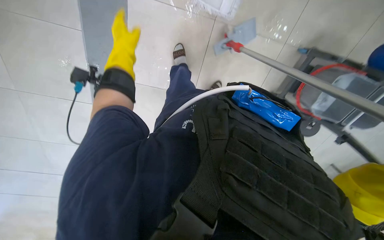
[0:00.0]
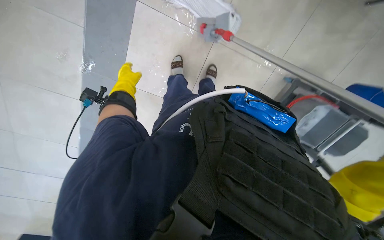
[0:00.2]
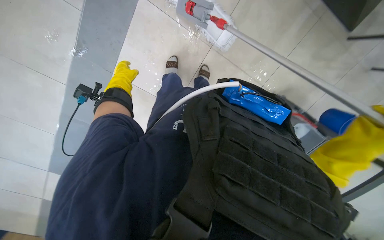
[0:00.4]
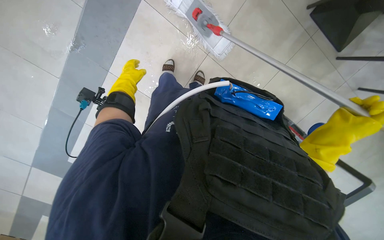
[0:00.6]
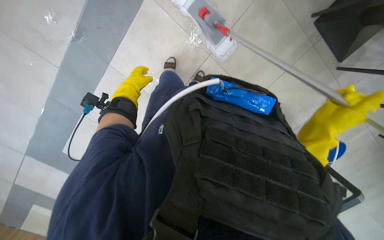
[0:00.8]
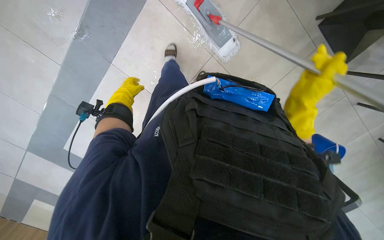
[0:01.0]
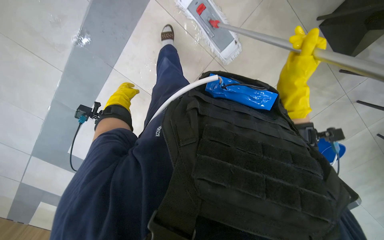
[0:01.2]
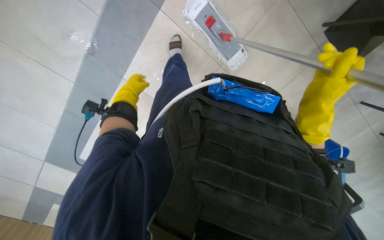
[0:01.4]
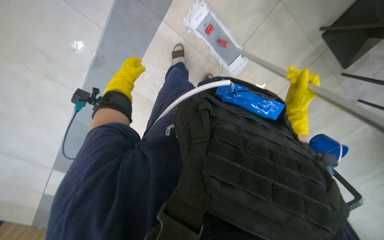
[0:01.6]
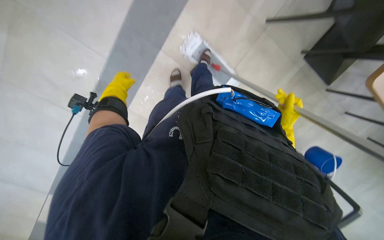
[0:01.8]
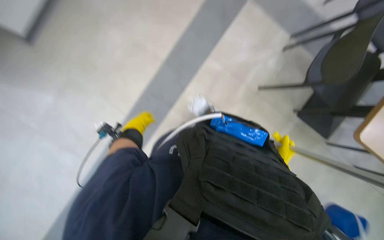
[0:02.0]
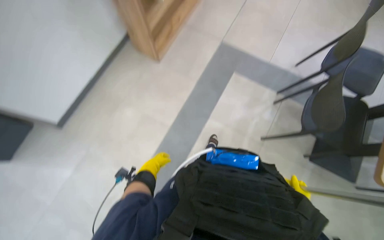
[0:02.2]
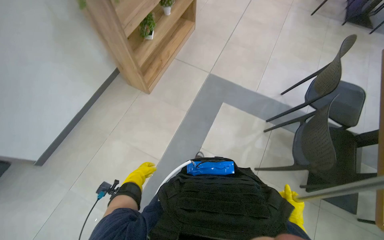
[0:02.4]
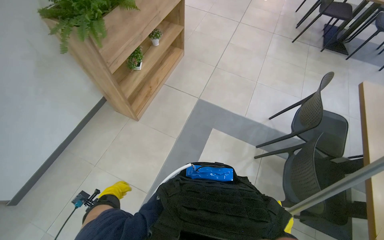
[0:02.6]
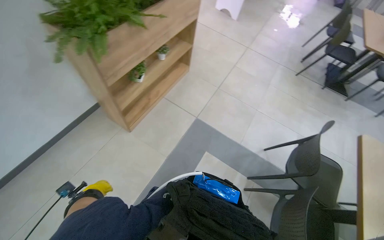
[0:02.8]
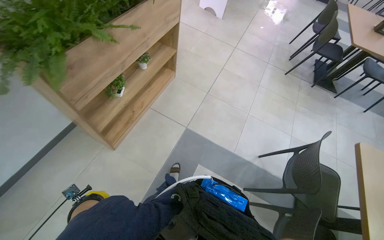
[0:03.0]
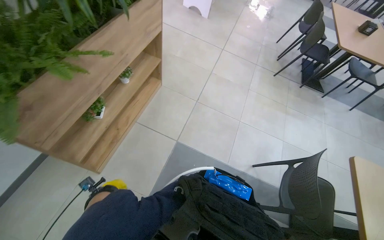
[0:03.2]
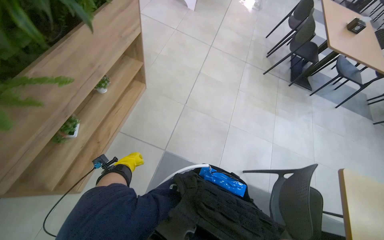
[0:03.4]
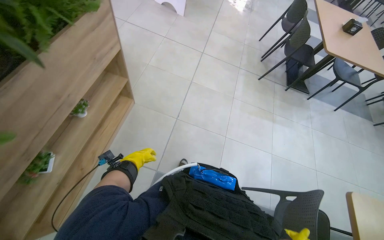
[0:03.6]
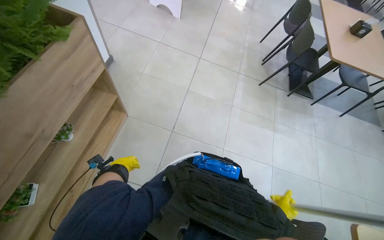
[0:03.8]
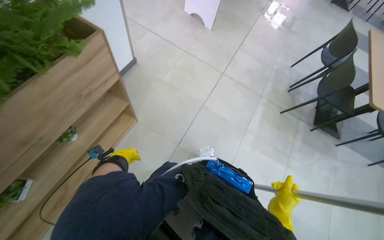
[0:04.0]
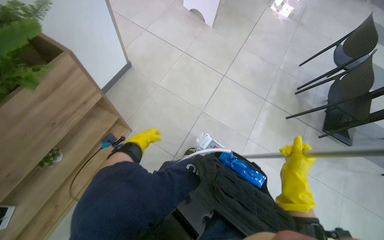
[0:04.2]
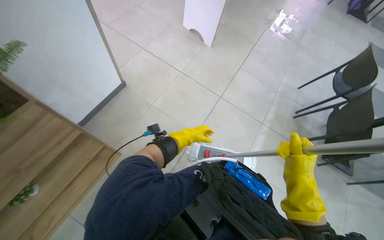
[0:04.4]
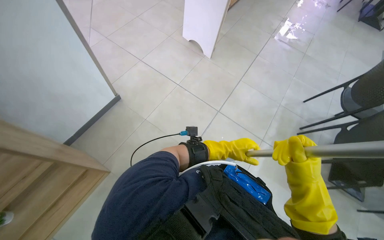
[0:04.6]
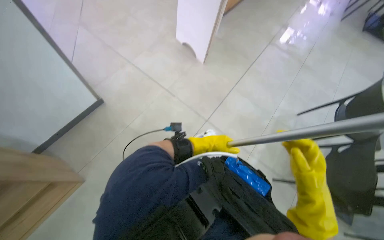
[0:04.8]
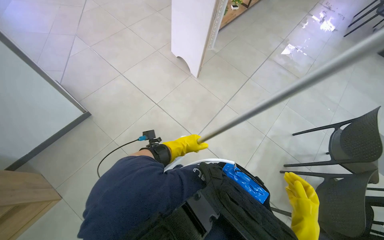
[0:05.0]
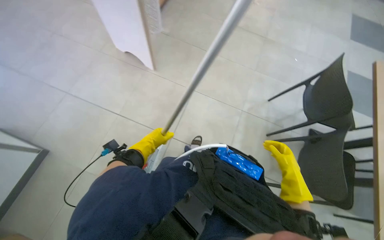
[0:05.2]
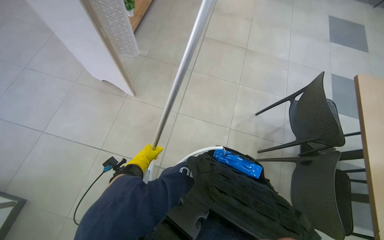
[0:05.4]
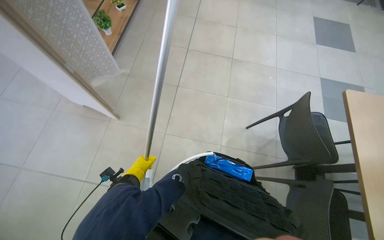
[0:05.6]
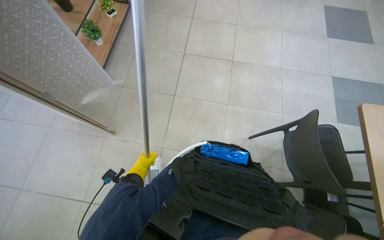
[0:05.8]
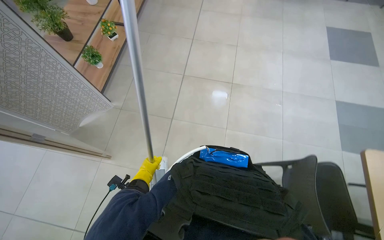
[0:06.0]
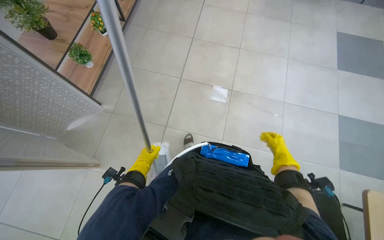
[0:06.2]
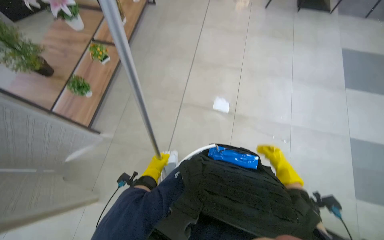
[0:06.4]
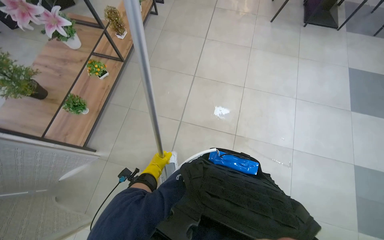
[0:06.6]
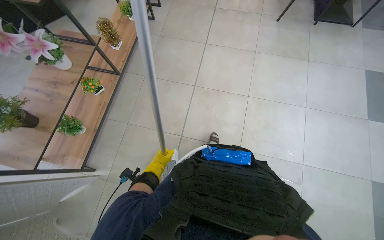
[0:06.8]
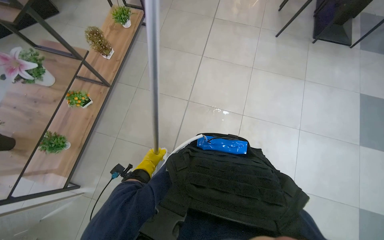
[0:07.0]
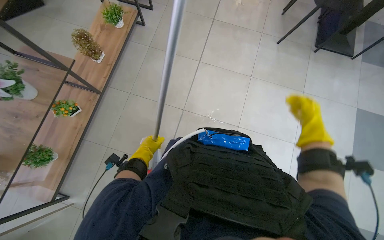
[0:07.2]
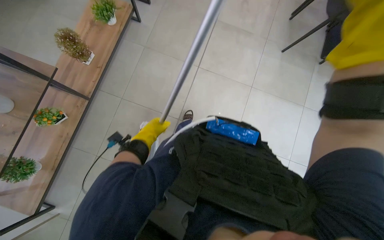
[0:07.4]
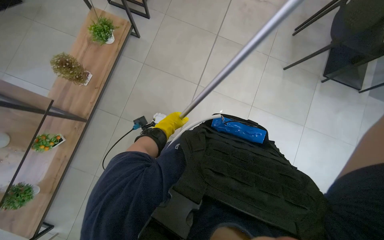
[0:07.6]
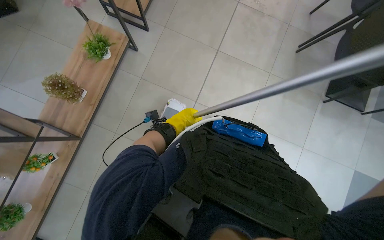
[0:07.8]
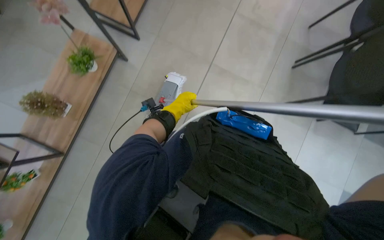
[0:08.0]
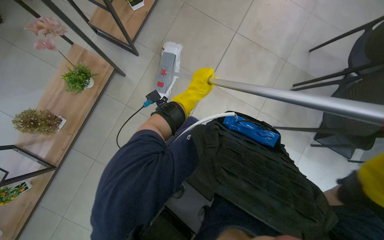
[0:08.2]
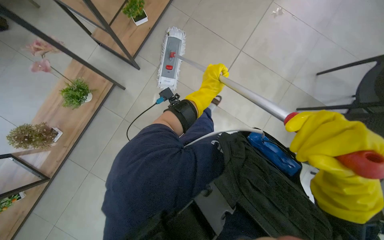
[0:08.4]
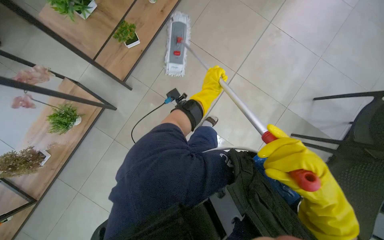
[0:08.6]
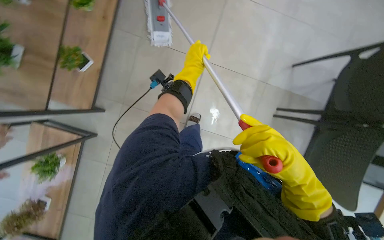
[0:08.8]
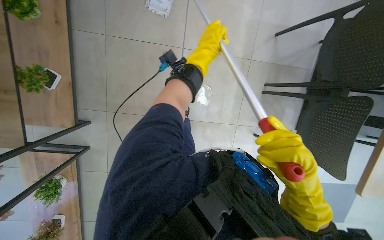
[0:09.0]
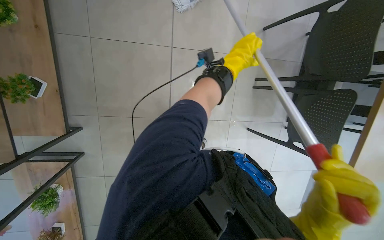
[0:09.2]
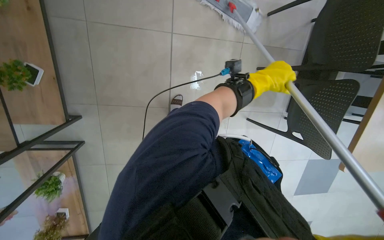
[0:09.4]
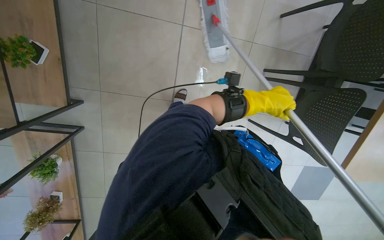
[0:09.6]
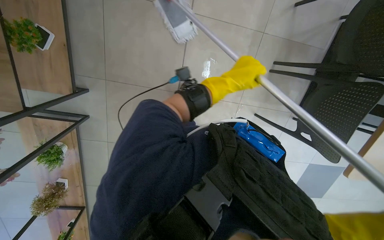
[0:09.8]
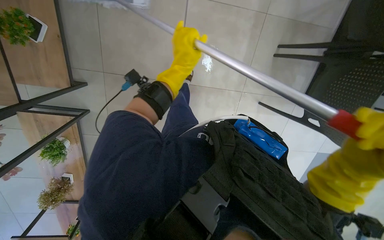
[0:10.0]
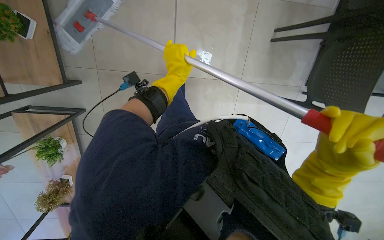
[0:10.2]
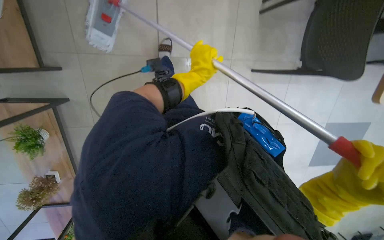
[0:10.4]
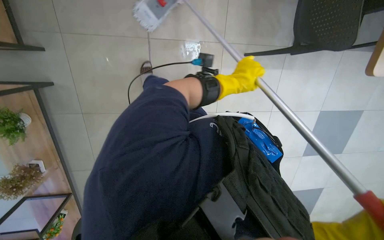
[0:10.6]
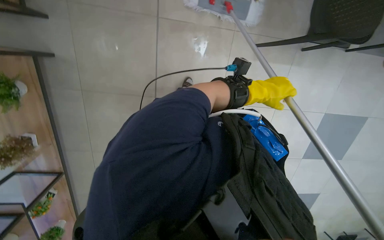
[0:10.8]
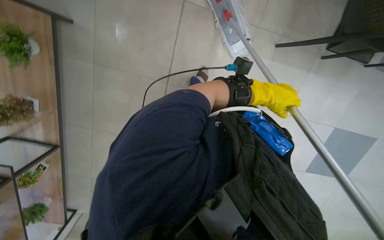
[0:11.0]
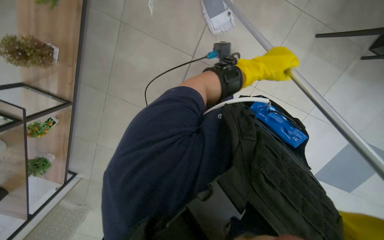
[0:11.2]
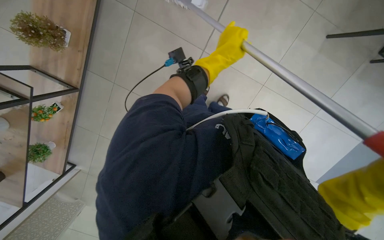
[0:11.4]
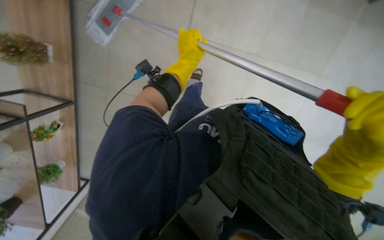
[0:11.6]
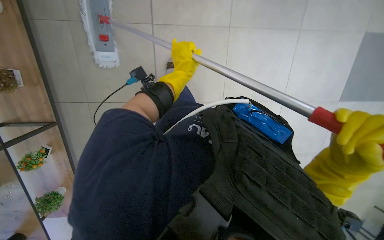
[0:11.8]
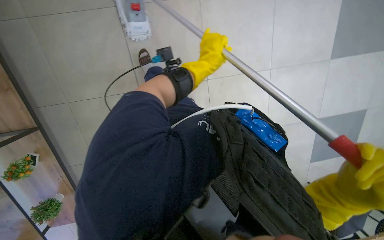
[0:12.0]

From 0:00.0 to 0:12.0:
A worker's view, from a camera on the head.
Job: mopping floor.
The whole recording: Mopping the floor. The worker mops the floor with a mop, periodically dipping it into a bucket on a cleaning cart.
From 0:00.0 to 0:01.6: The view tilts roughly 20 degrees upward.
From 0:01.6 to 0:03.0: The view tilts roughly 60 degrees upward.
From 0:03.0 to 0:04.4: The camera is carried approximately 1 m.
From 0:04.4 to 0:06.0: The wearer moves approximately 90 cm.
From 0:06.0 to 0:07.6: The head travels approximately 1 m.
From 0:07.6 to 0:09.0: The head travels roughly 50 cm.
From 0:09.0 to 0:10.4: The camera pitches downward, by about 15 degrees. The left hand moves left and right over some 30 cm, changing direction 2 times.
From 0:10.4 to 0:12.0: The head travels approximately 60 cm.

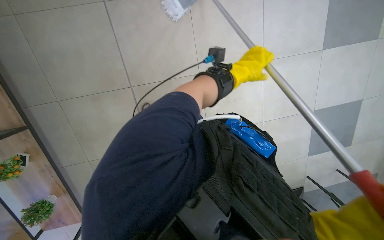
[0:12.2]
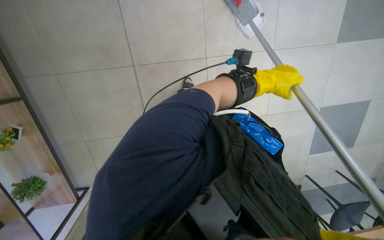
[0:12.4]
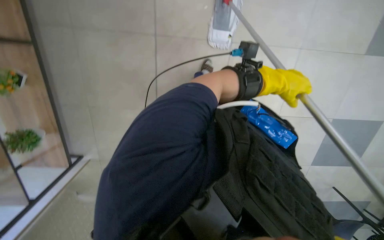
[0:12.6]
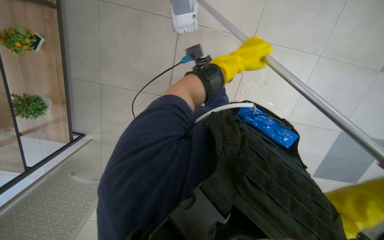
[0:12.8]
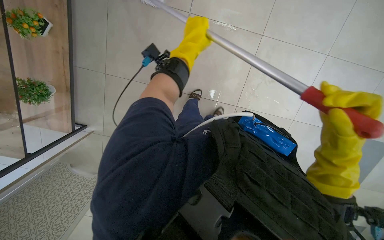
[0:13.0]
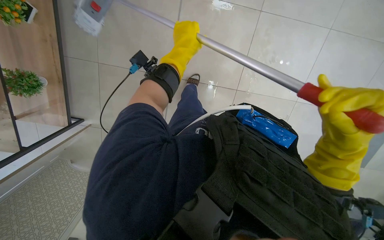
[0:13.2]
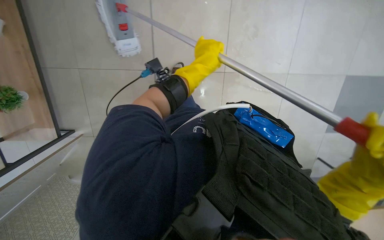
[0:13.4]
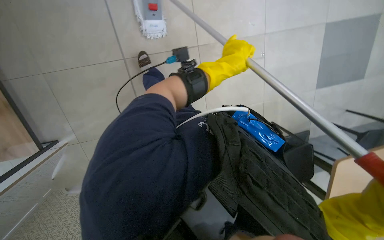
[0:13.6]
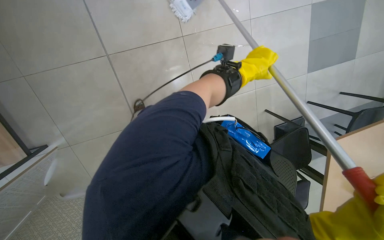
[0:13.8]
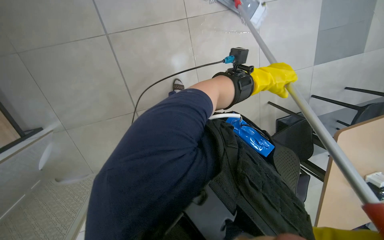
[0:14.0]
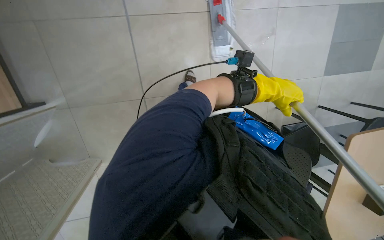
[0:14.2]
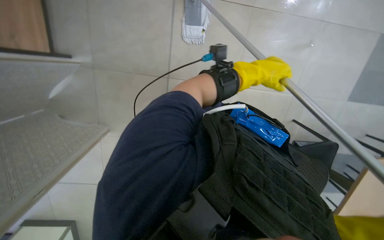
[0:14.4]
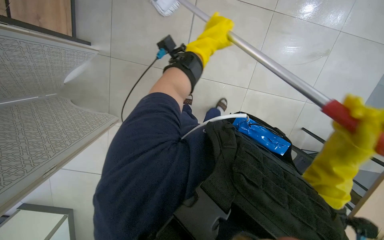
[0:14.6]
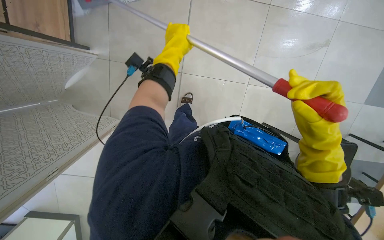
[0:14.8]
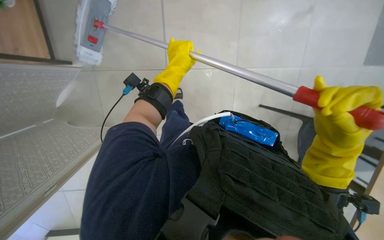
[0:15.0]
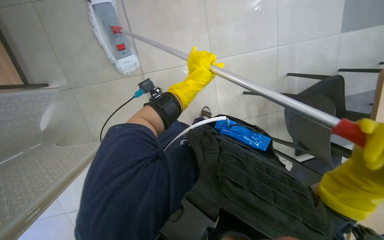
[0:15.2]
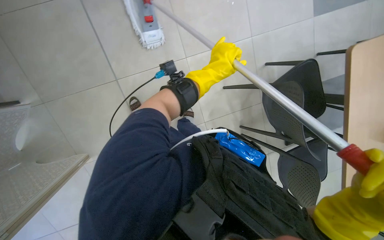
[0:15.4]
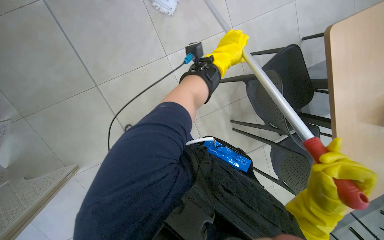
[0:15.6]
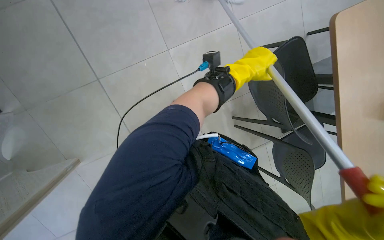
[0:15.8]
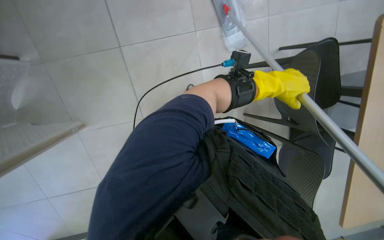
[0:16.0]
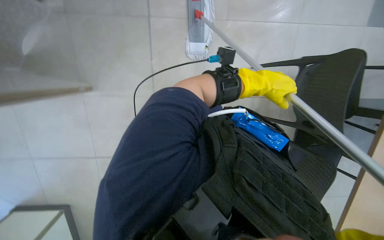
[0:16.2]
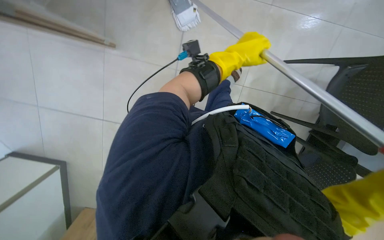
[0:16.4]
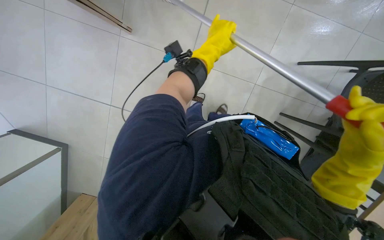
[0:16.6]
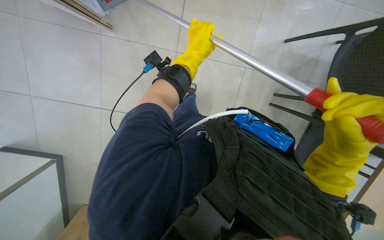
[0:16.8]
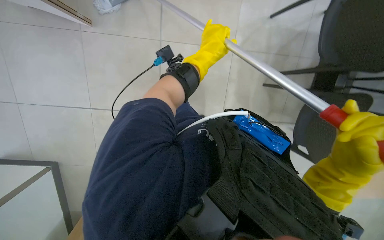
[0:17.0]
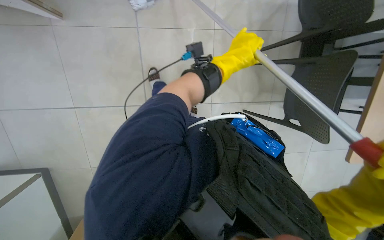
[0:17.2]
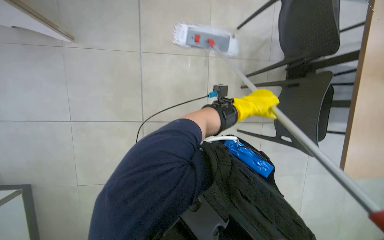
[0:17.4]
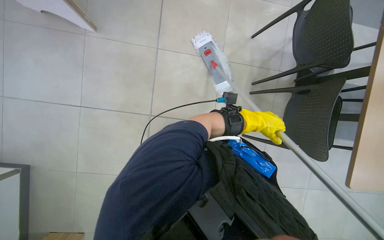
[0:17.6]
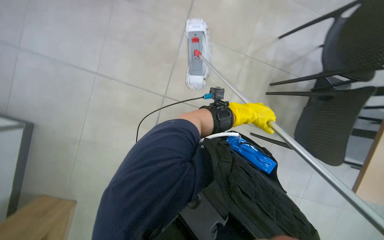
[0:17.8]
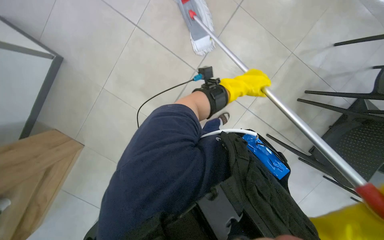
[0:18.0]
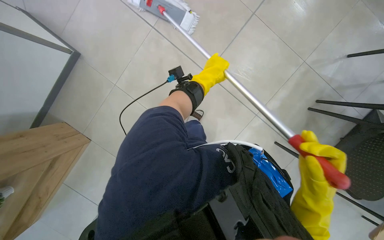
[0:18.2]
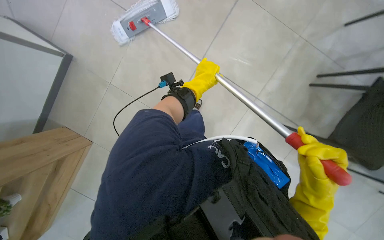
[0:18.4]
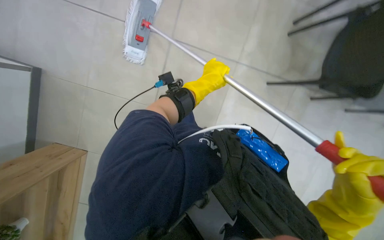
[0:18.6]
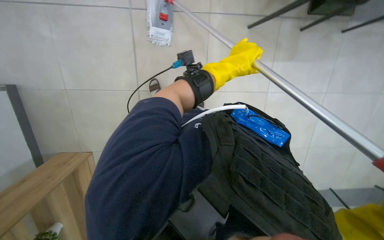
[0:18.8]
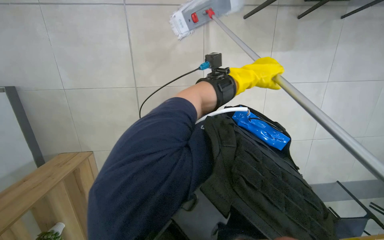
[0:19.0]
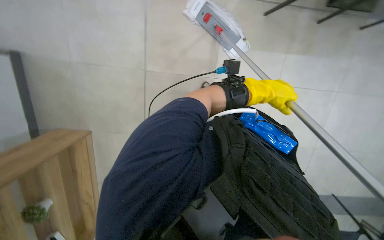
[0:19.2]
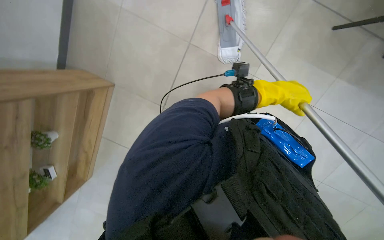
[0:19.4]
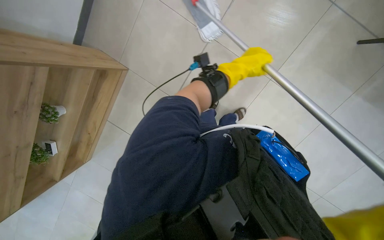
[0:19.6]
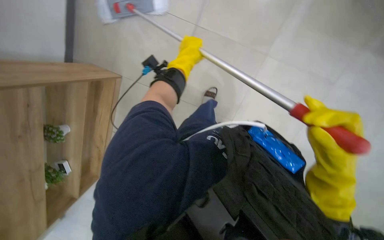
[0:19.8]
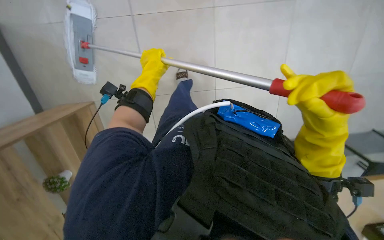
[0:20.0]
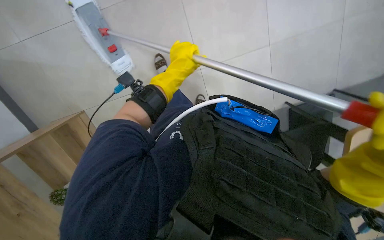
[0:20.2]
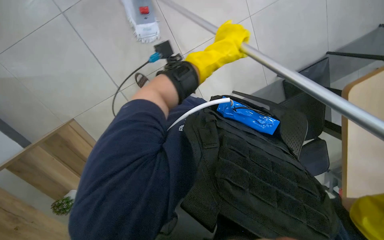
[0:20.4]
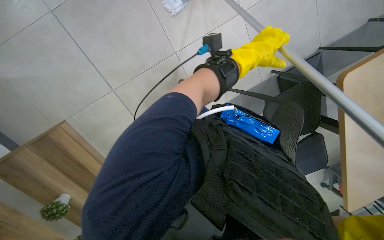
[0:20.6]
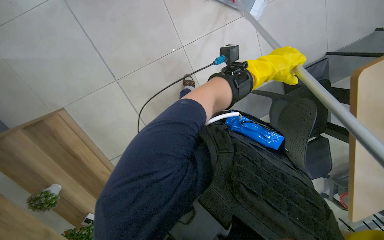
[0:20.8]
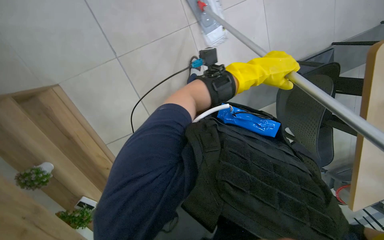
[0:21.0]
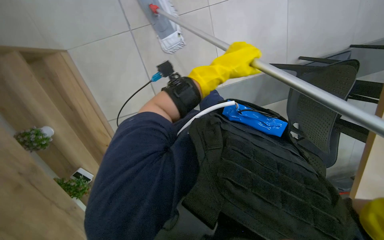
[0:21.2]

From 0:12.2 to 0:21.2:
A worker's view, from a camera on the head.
Job: mopping floor.
The whole recording: Mopping the floor. The worker mops the floor with a mop, periodically dipping it into a bucket on a cleaning cart.
From 0:13.8 to 0:15.2: The left hand travels to the left by approximately 15 cm.
From 0:15.2 to 0:16.6: The wearer looks approximately 15 degrees further downward. The left hand goes to the right and returns, approximately 20 cm each way.
From 0:16.6 to 0:18.2: The left hand reaches approximately 10 cm to the right, then returns.
From 0:18.2 to 0:19.8: The left hand goes to the right and returns, about 15 cm each way.
From 0:19.8 to 0:21.2: The left hand goes left and right, roughly 35 cm each way, reversing 2 times.
